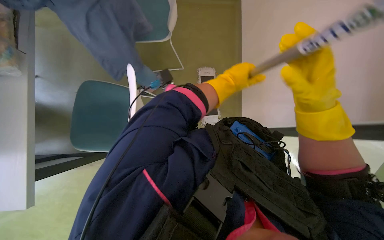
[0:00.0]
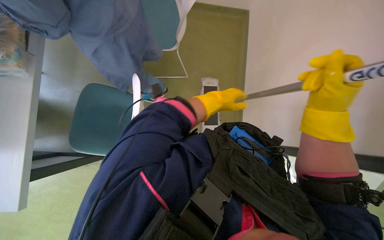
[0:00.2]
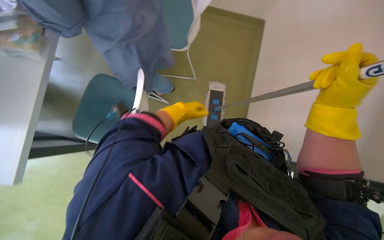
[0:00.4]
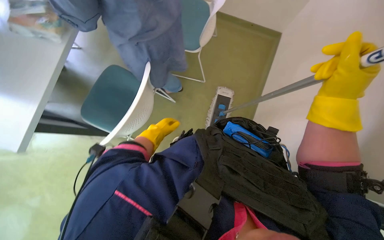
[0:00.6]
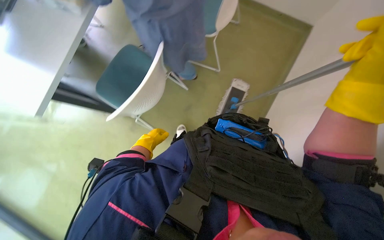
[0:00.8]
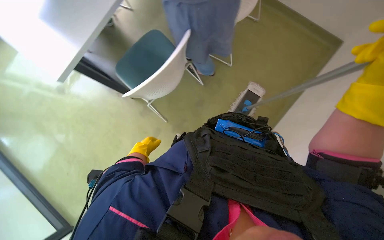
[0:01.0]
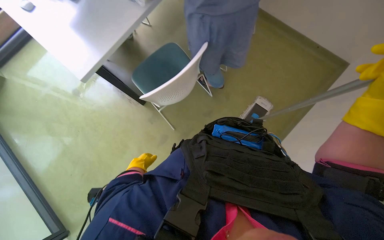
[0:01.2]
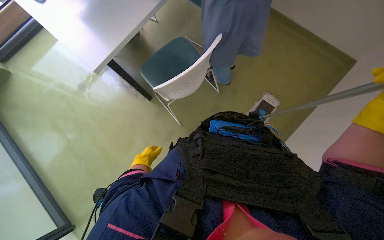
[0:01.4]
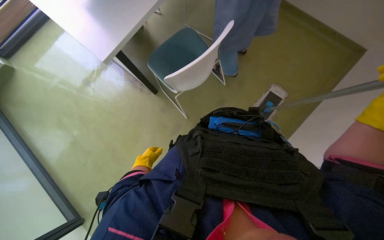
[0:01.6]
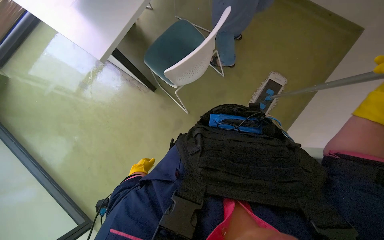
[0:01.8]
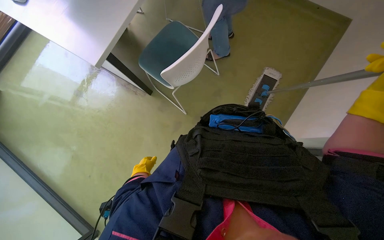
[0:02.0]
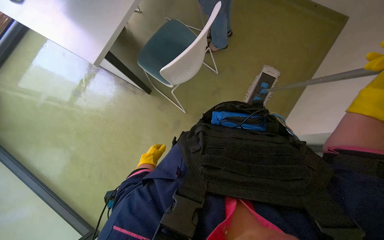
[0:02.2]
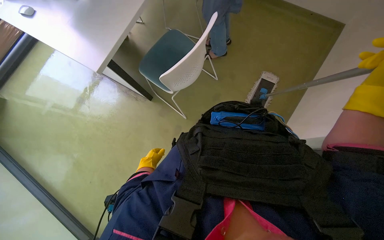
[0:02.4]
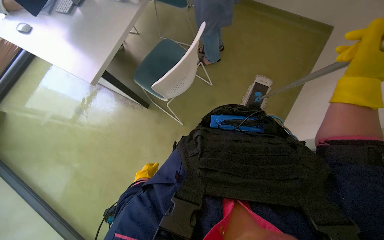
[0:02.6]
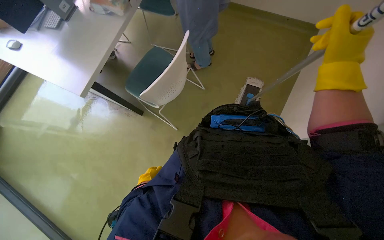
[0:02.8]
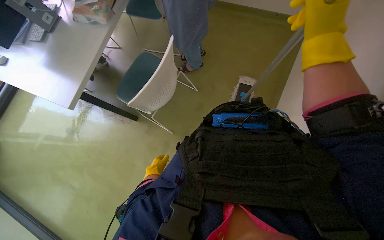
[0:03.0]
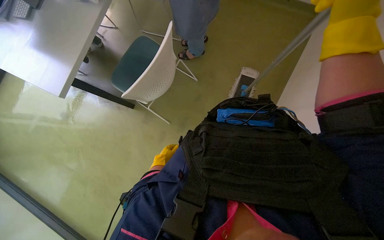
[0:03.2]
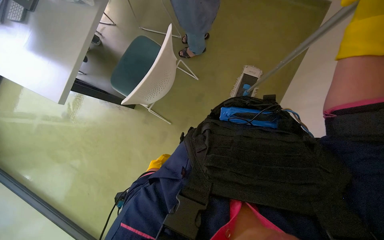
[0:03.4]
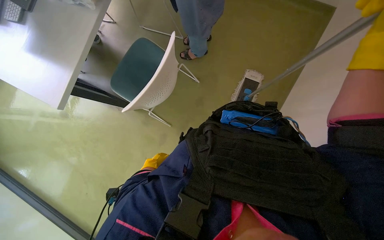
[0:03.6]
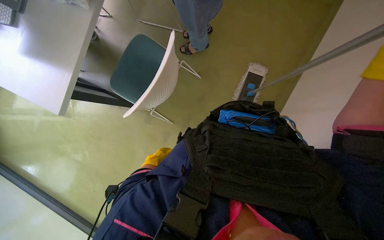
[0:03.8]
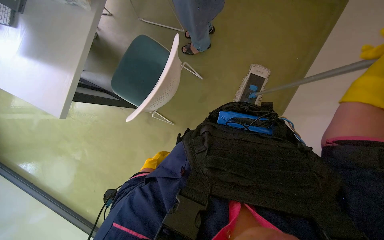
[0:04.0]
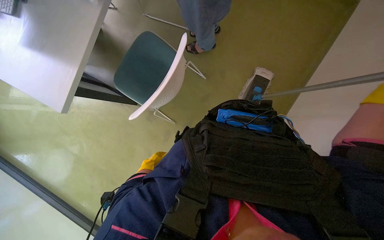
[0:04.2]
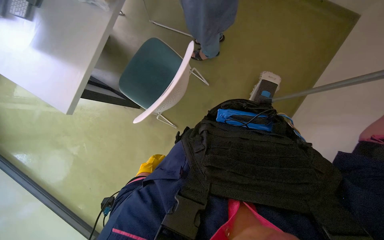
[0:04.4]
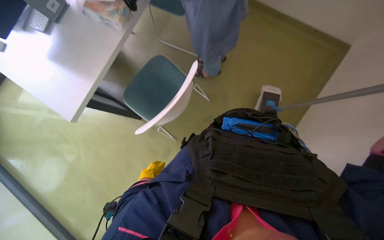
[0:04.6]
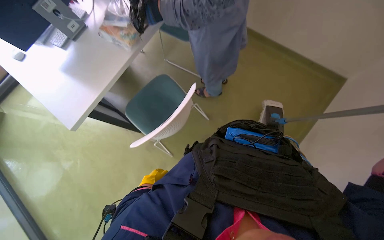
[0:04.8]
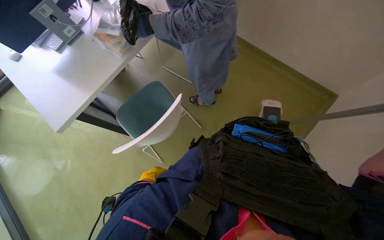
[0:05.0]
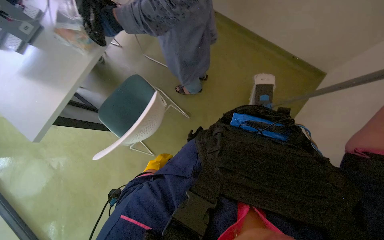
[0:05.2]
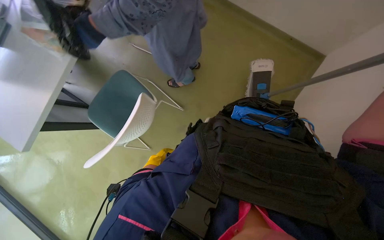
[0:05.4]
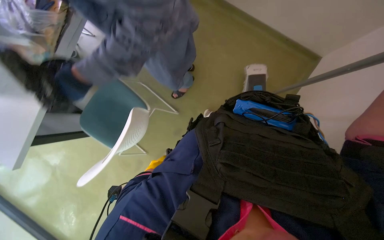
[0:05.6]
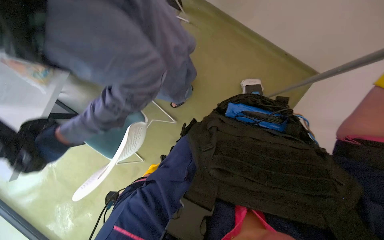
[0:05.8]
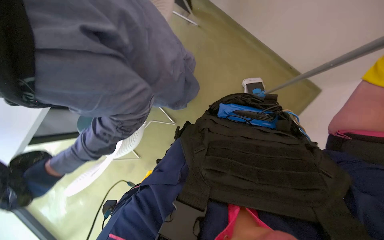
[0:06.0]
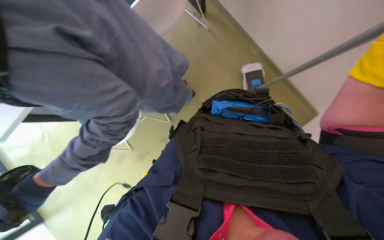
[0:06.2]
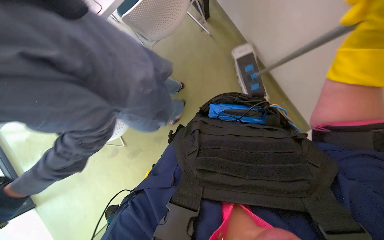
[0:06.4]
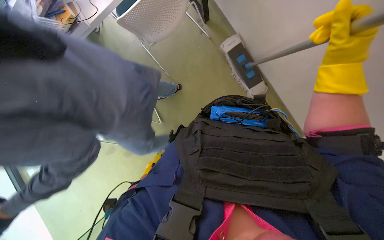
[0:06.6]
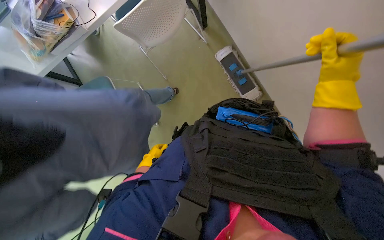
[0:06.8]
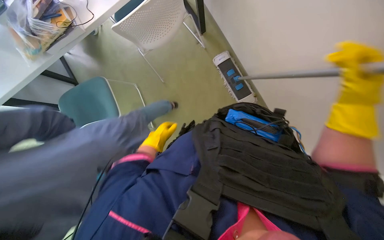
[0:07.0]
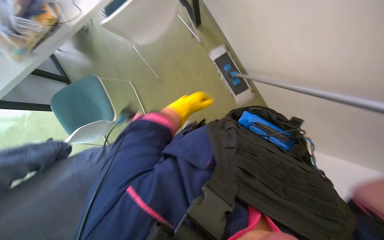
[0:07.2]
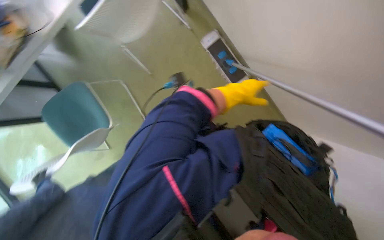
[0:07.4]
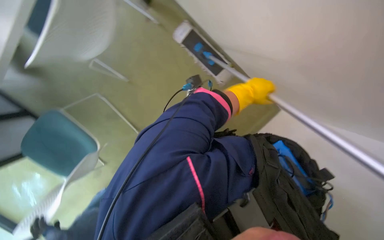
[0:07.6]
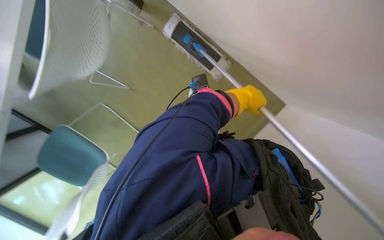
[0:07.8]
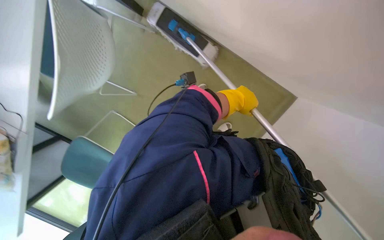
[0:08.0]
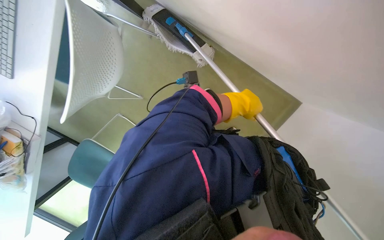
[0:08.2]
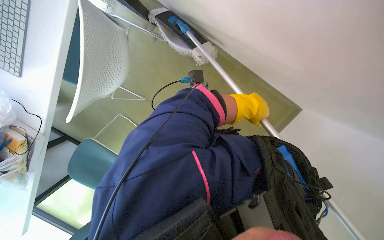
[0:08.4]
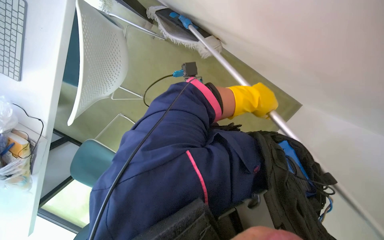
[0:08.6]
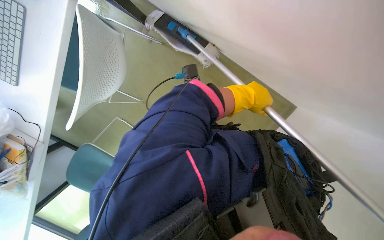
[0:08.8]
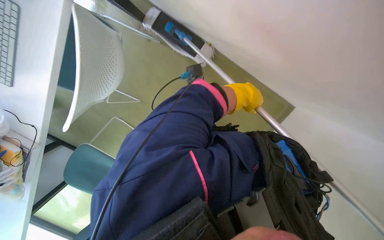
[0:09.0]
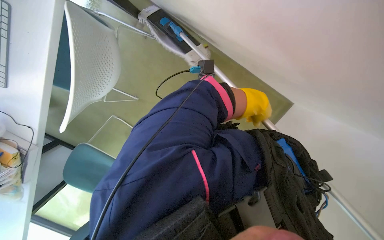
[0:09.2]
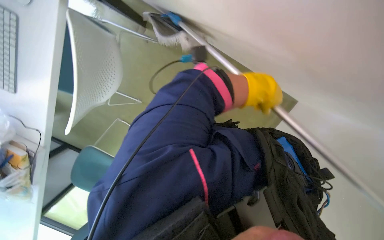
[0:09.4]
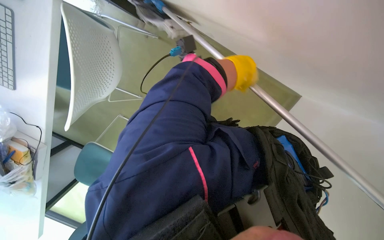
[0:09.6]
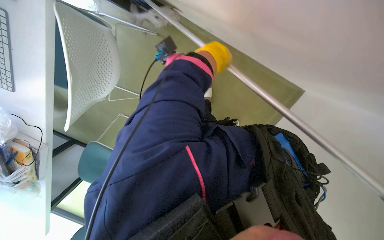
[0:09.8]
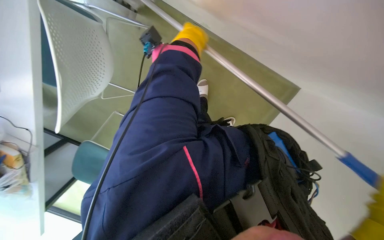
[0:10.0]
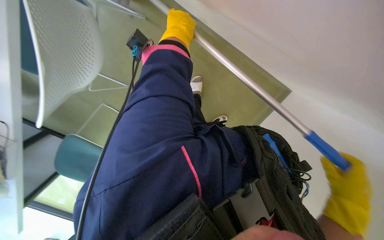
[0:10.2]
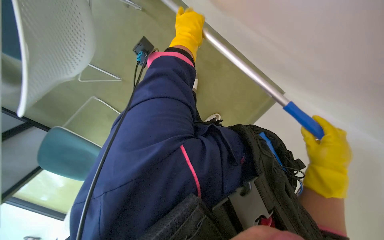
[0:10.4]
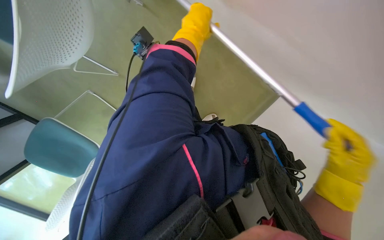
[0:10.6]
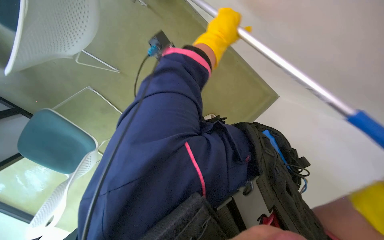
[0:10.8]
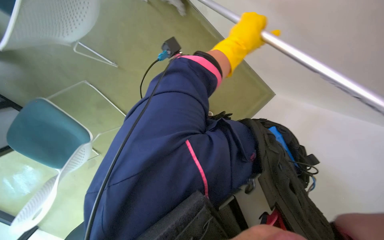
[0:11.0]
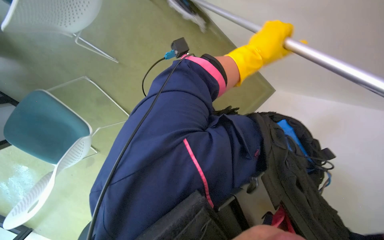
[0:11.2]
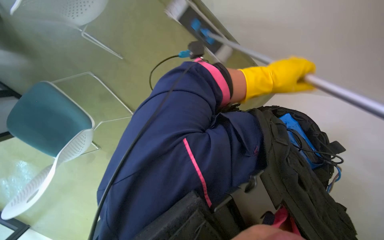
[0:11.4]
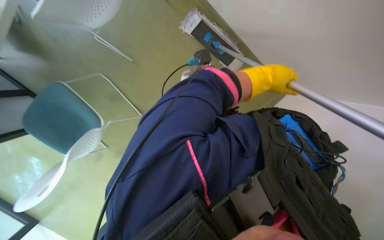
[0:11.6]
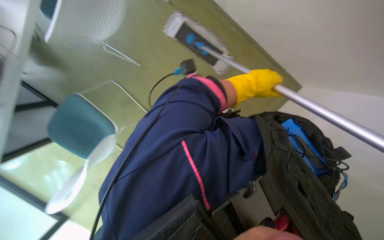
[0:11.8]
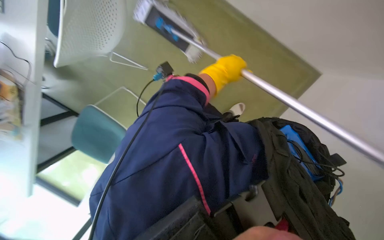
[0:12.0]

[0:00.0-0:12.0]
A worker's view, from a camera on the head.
Job: mopping floor.
The whole recording: Mopping office floor. The worker mops the office floor with a flat mop, periodically wringing it in a bucket.
0:00.0 to 0:01.6: The left hand is displaced to the left and down the picture by about 40 cm.
0:04.4 to 0:06.0: The wearer looks approximately 20 degrees further to the right. The view tilts some 15 degrees upward.

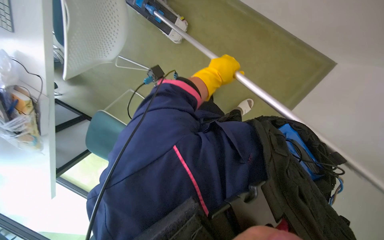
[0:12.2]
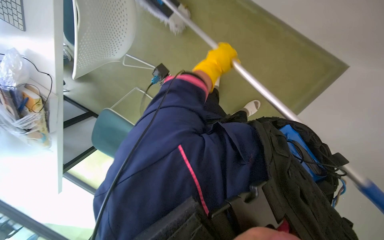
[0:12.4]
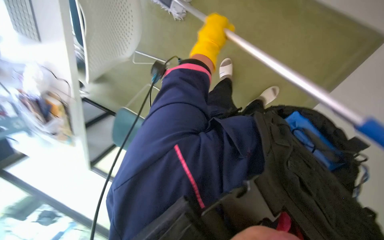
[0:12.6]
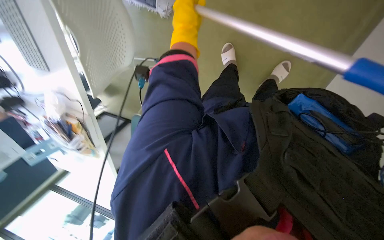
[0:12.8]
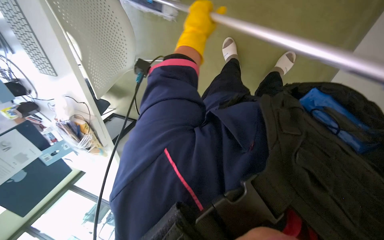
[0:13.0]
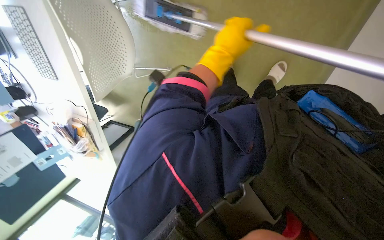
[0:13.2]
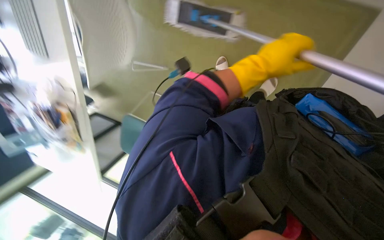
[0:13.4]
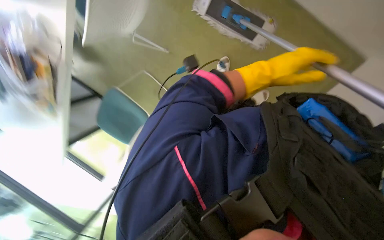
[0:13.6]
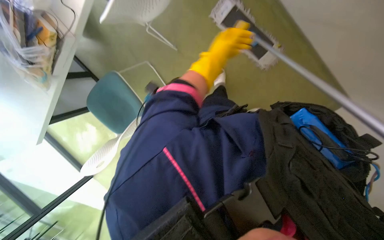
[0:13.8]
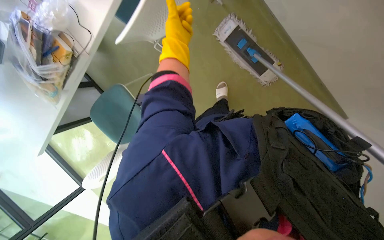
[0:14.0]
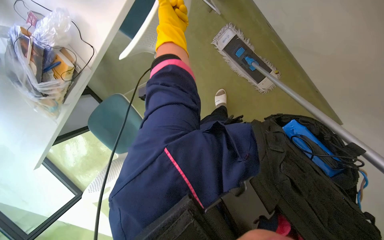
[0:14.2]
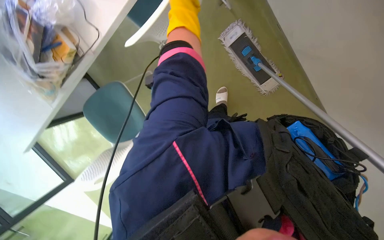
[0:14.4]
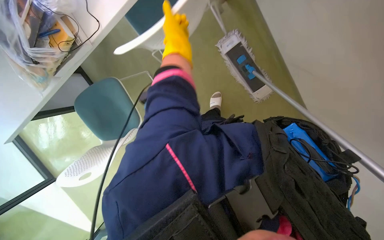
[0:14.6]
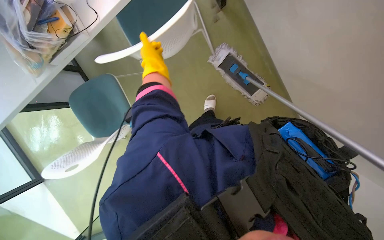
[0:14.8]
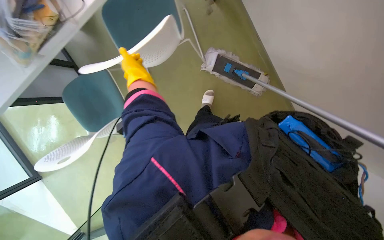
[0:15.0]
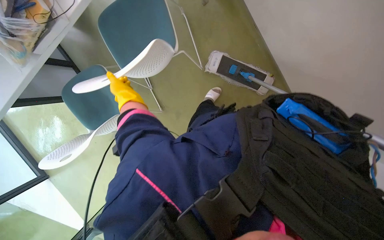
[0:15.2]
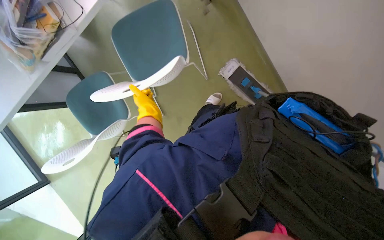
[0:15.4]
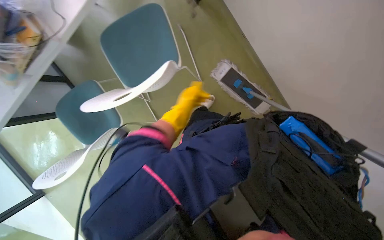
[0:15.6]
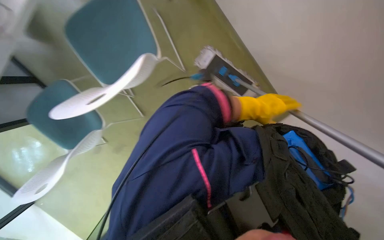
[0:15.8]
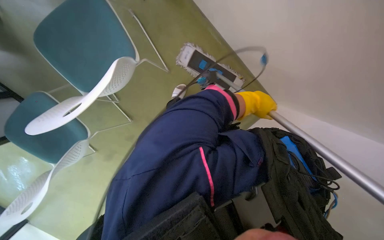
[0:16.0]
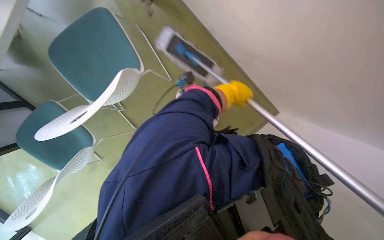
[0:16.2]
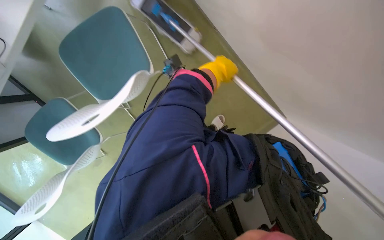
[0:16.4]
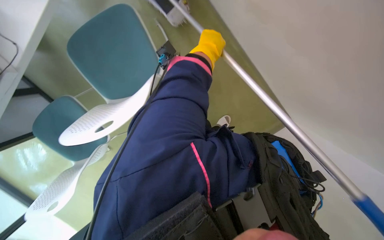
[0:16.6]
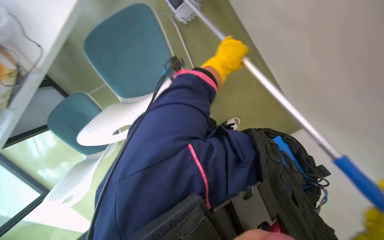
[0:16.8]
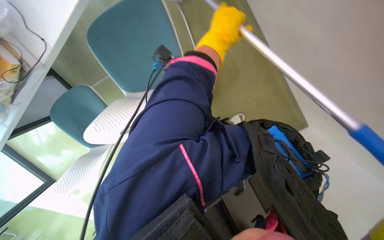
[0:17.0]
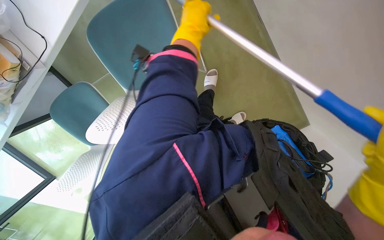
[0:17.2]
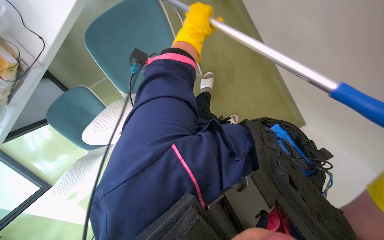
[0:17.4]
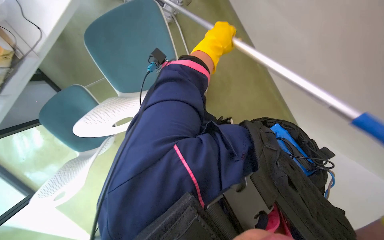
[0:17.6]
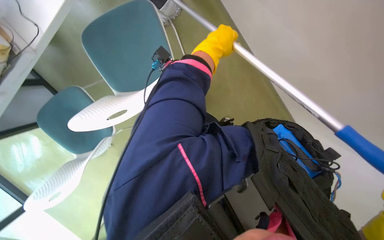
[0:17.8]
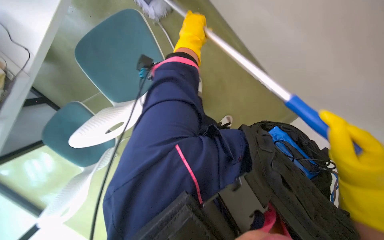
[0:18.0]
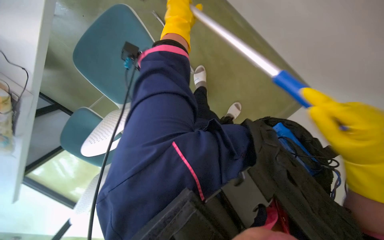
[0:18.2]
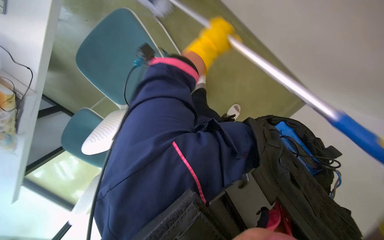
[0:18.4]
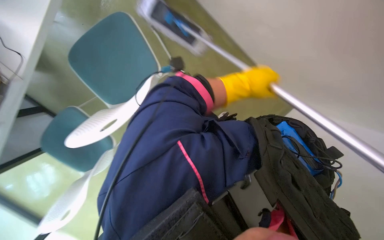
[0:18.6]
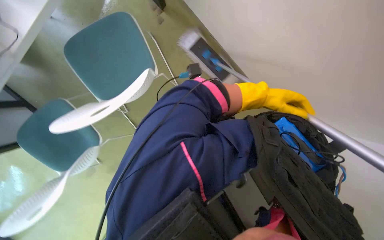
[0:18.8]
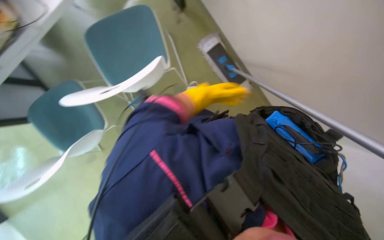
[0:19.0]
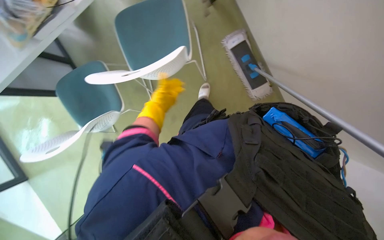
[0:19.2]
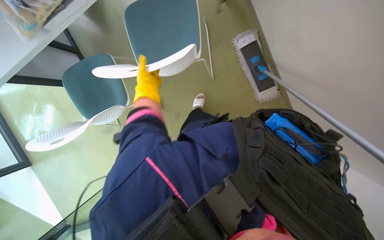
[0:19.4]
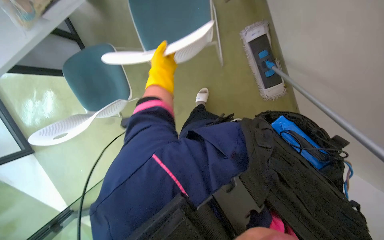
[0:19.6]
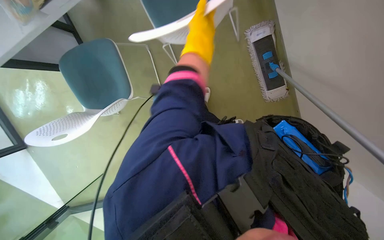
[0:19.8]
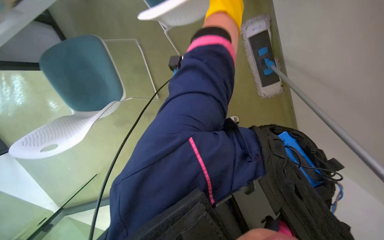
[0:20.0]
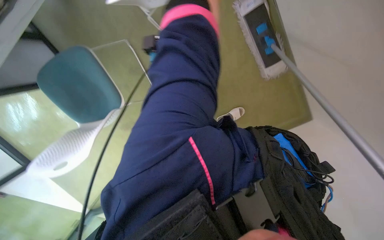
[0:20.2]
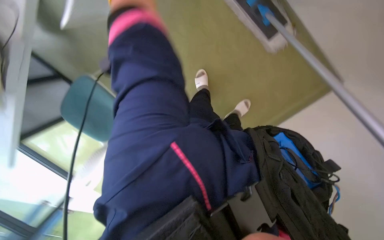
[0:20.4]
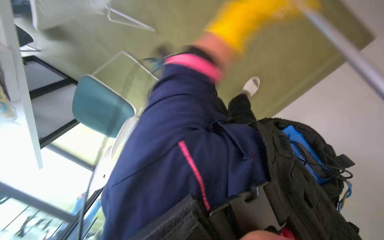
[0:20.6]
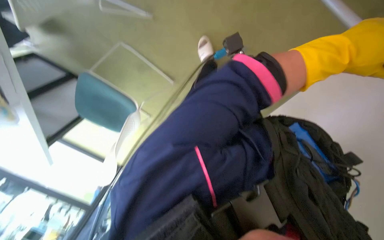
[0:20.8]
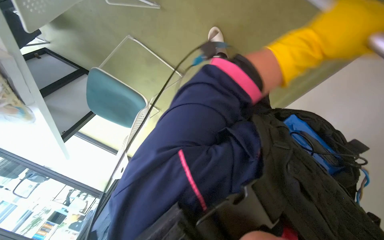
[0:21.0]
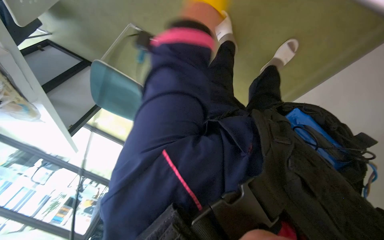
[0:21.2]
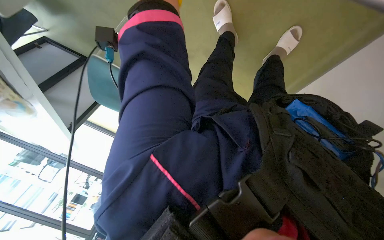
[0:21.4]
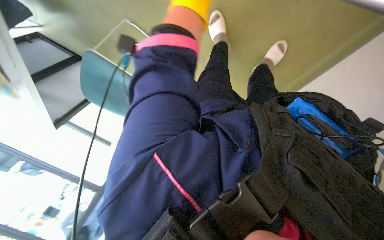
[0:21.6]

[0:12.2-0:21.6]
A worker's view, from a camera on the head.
Job: mopping floor.
The whole recording: Mopping office floor. The worker mops the office floor with a flat mop, periodically wringing it in a bucket.
0:13.8 to 0:15.4: The camera pitches upward, by some 15 degrees.
0:15.4 to 0:17.0: The right hand travels to the right and up the picture by roughly 40 cm.
0:17.0 to 0:18.4: The right hand goes left and right, approximately 10 cm each way, reversing 3 times.
0:20.0 to 0:21.6: The camera sweeps to the left, by approximately 20 degrees. The camera pitches downward, by about 20 degrees.